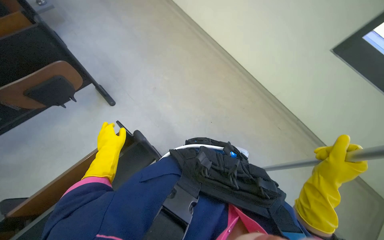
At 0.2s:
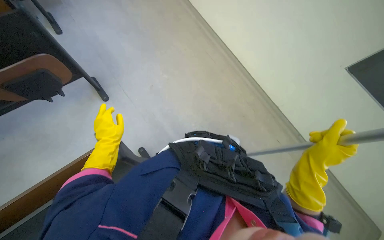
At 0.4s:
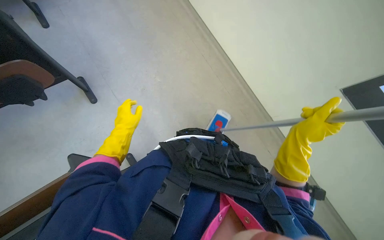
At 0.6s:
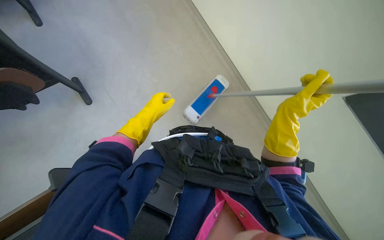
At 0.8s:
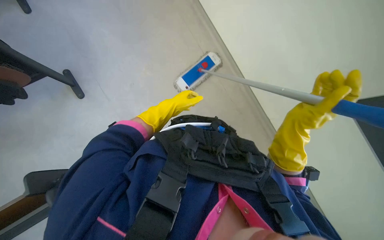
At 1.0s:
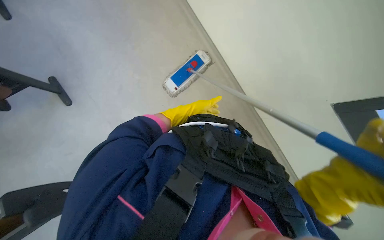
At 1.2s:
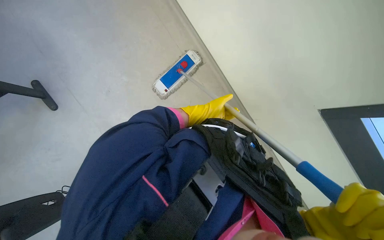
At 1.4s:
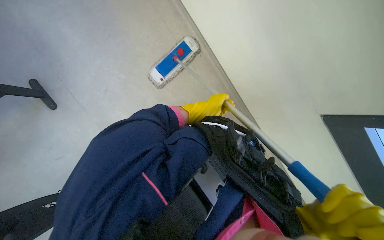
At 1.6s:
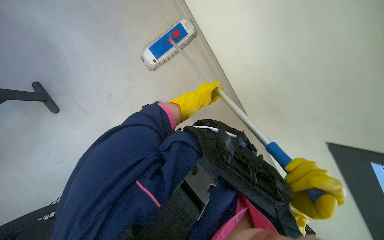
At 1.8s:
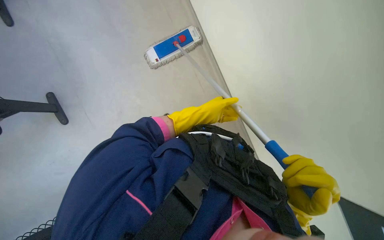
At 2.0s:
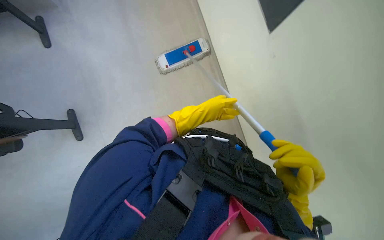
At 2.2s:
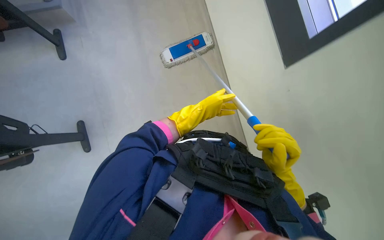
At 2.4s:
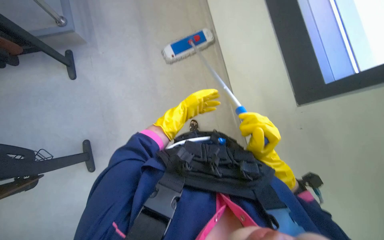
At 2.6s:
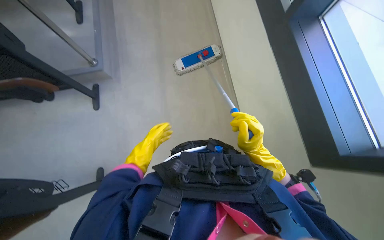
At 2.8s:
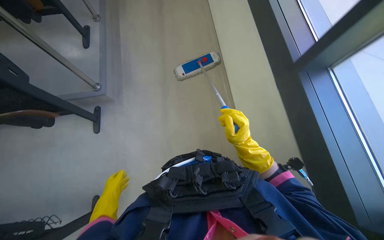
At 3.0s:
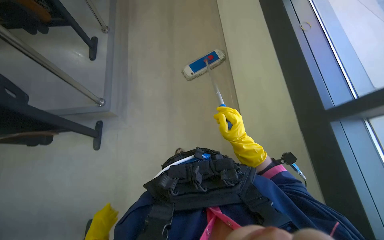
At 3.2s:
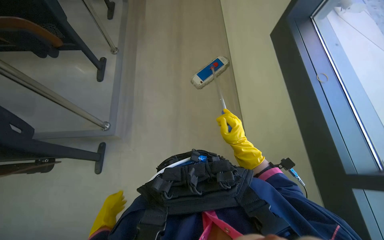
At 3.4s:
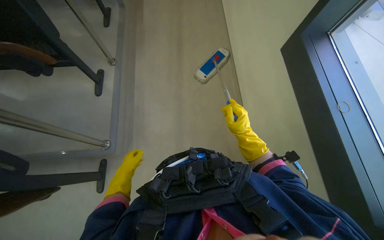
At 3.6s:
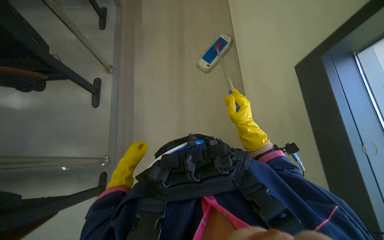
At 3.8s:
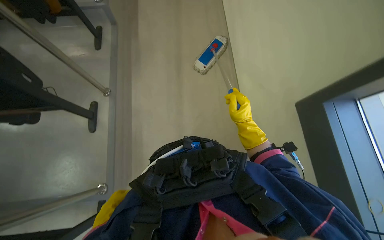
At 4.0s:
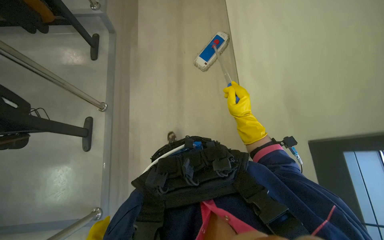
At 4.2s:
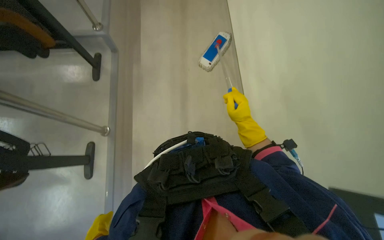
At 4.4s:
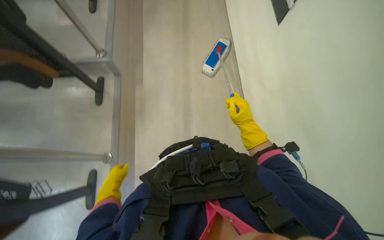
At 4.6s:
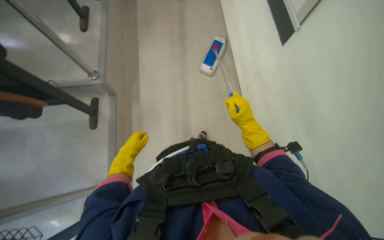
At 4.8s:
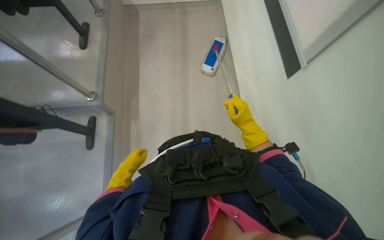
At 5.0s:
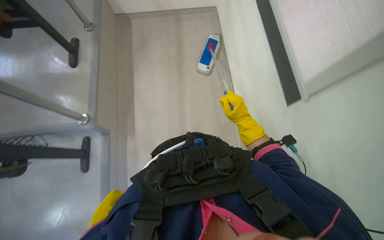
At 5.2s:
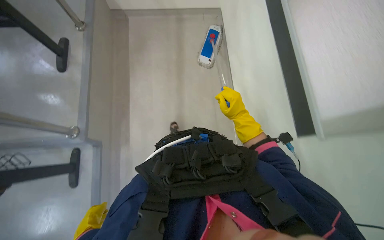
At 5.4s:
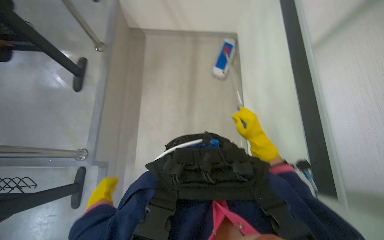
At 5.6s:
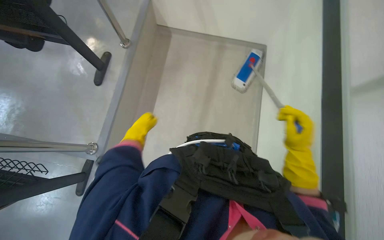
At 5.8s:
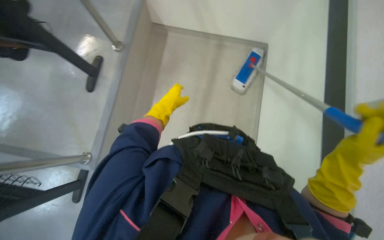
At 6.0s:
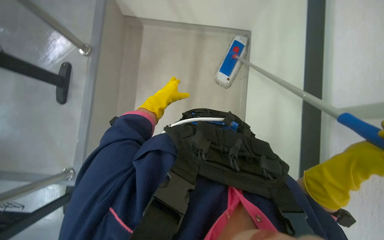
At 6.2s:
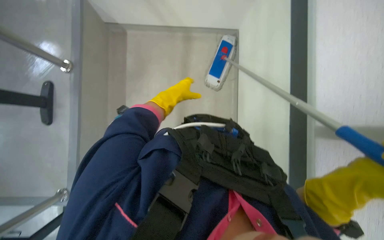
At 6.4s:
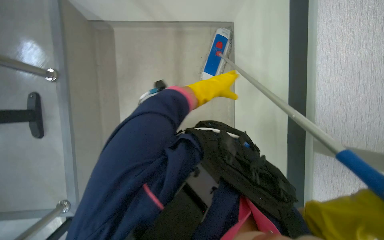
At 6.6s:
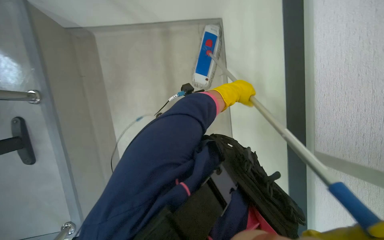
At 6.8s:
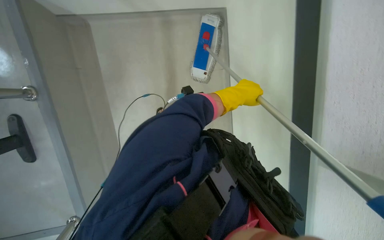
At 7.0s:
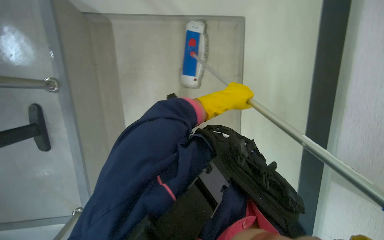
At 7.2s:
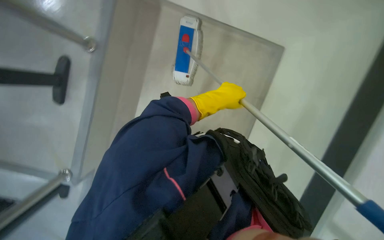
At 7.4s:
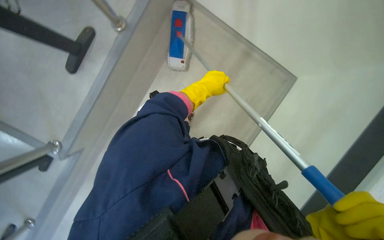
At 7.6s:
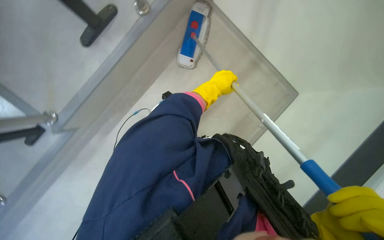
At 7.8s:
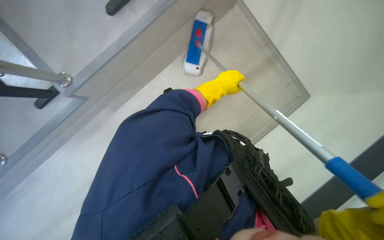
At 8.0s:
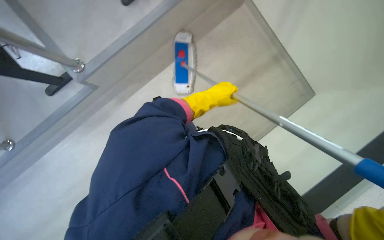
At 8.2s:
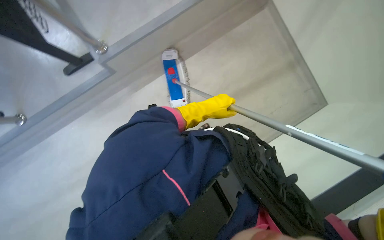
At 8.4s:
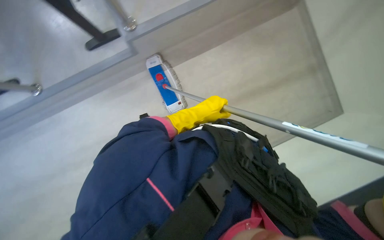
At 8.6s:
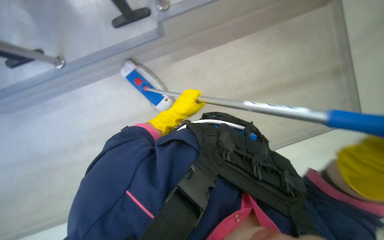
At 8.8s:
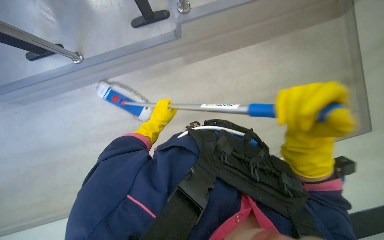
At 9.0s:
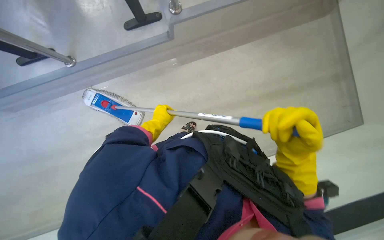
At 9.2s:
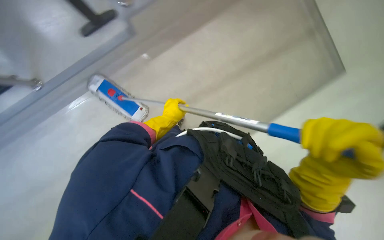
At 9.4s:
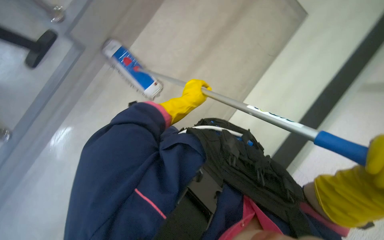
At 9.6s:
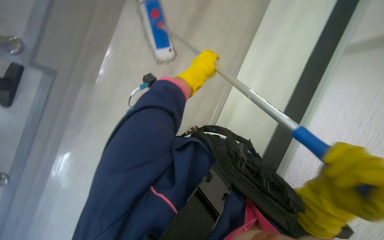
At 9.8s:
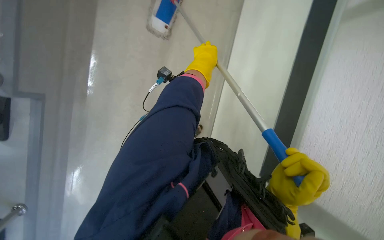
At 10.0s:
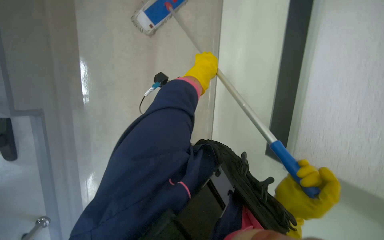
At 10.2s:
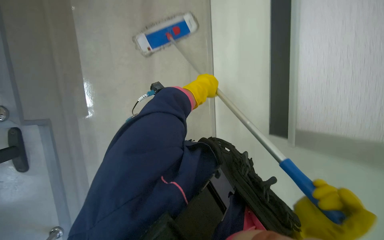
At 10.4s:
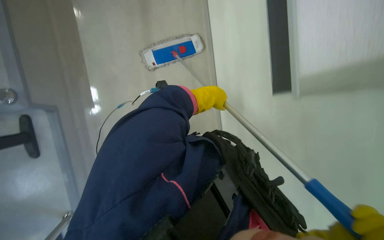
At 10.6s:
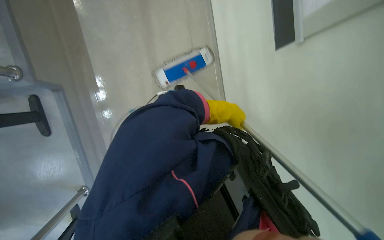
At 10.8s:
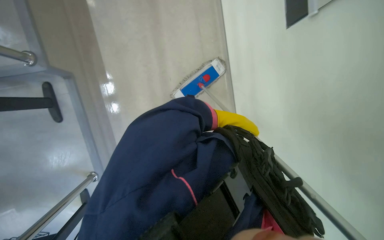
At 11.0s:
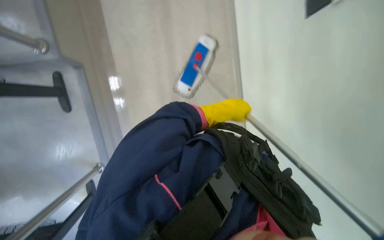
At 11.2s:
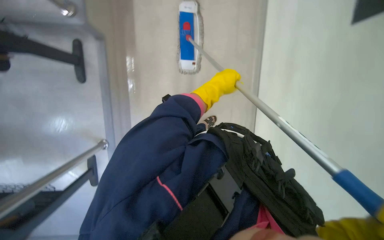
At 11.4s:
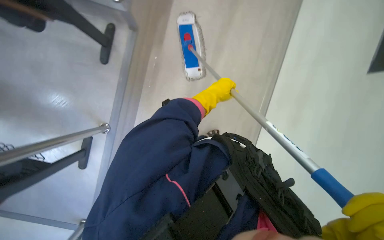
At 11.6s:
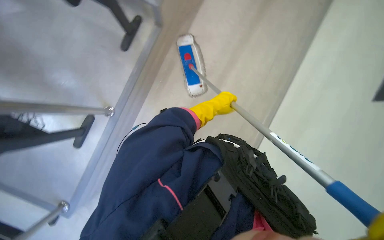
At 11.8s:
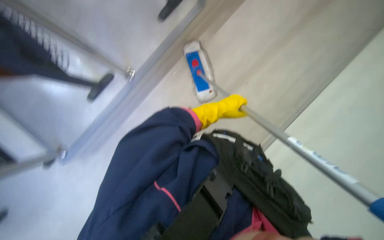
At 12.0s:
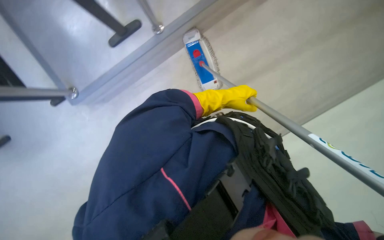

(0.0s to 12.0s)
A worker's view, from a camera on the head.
Job: mopping floor.
The whole recording: Mopping classroom floor. The worker sprays liquid and mops the classroom floor, moving chairs to clean underneath.
0.0s - 1.6s: The camera pitches downward, by about 20 degrees. The left hand is displaced to the right, farther from the camera and up the picture by approximately 40 cm.
1.6s - 3.0s: The left hand travels to the left and down the picture by approximately 40 cm. The right hand is displaced farther from the camera and up the picture by some 50 cm.
3.0s - 4.4s: The right hand goes roughly 40 cm up the picture.
7.6s - 9.0s: The wearer looks about 10 degrees further downward. The left hand shifts approximately 35 cm to the left and down the picture.
9.0s - 10.4s: The view tilts some 20 degrees upward. The left hand moves up the picture and to the right, approximately 25 cm.
10.4s - 12.0s: The view pans to the left by some 20 degrees. The left hand moves nearer and farther over about 15 cm, changing direction 2 times.

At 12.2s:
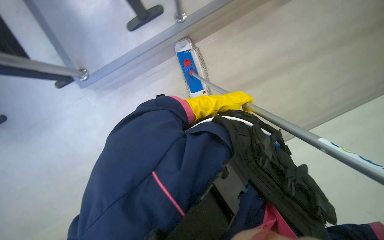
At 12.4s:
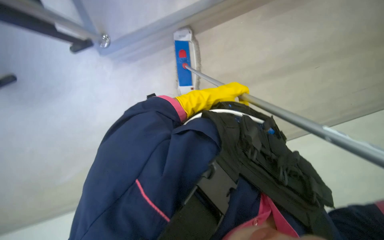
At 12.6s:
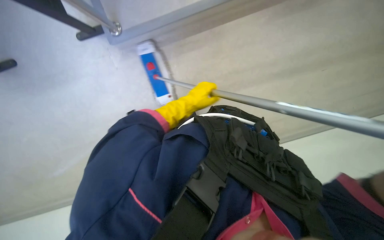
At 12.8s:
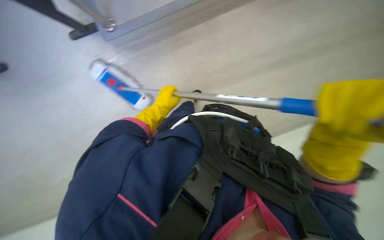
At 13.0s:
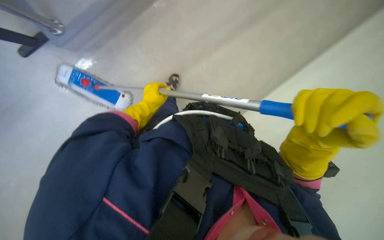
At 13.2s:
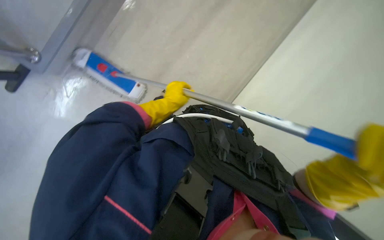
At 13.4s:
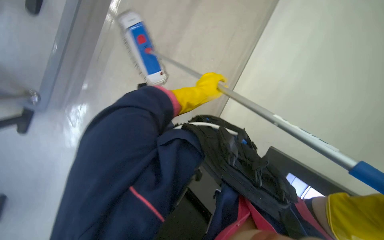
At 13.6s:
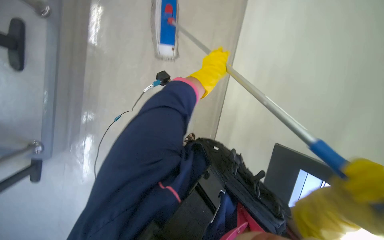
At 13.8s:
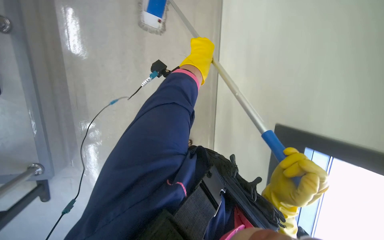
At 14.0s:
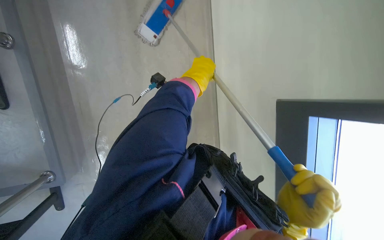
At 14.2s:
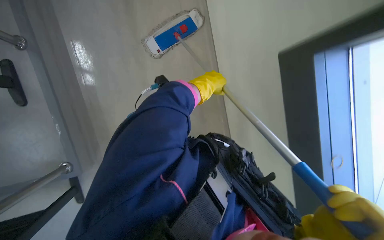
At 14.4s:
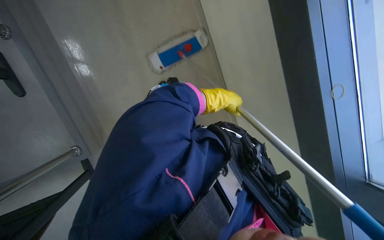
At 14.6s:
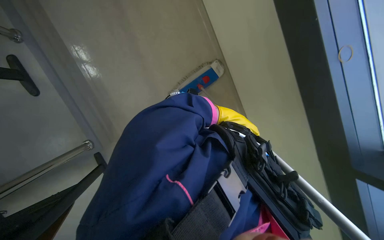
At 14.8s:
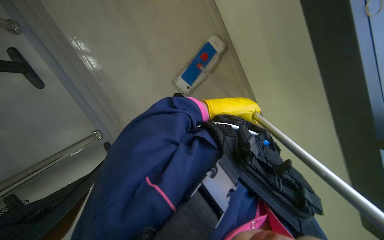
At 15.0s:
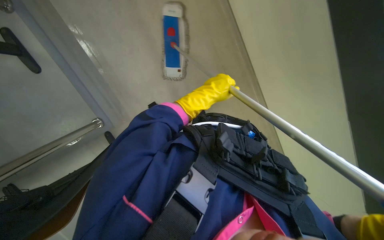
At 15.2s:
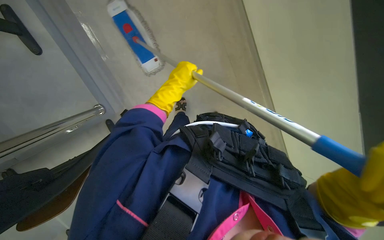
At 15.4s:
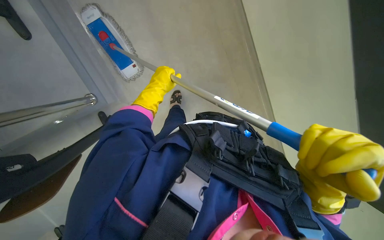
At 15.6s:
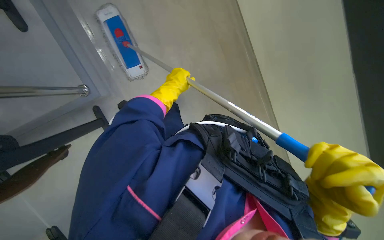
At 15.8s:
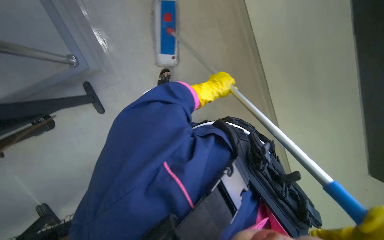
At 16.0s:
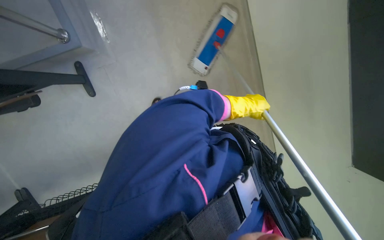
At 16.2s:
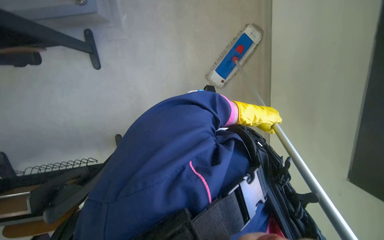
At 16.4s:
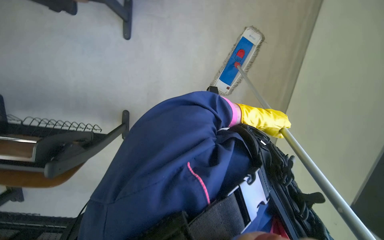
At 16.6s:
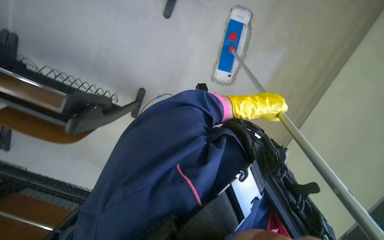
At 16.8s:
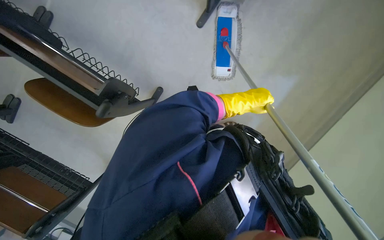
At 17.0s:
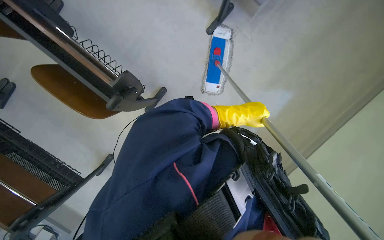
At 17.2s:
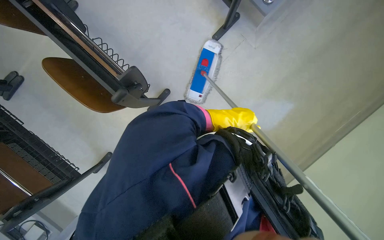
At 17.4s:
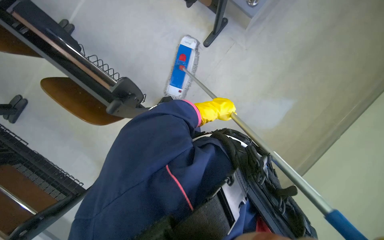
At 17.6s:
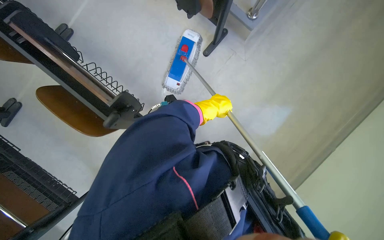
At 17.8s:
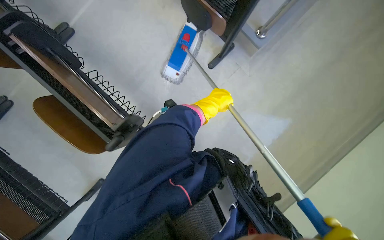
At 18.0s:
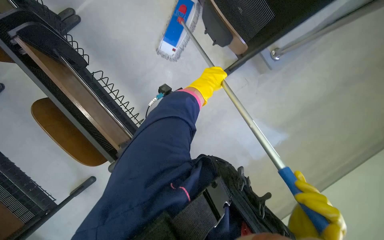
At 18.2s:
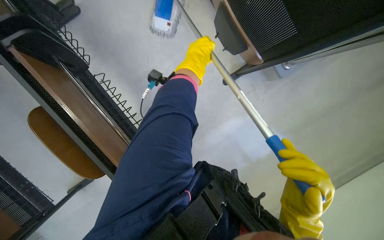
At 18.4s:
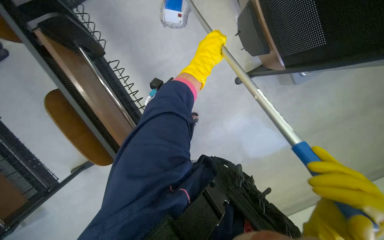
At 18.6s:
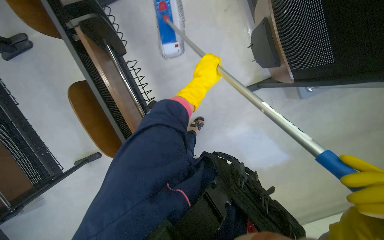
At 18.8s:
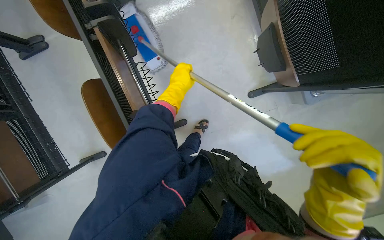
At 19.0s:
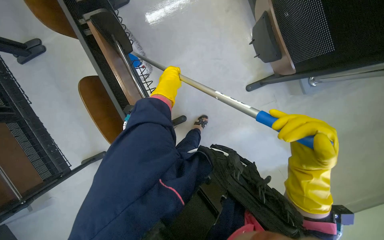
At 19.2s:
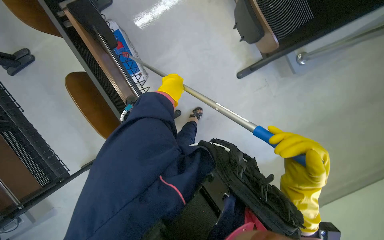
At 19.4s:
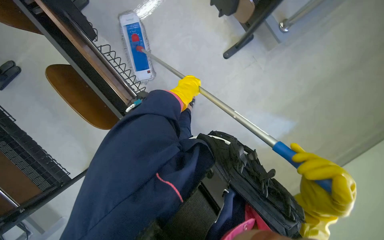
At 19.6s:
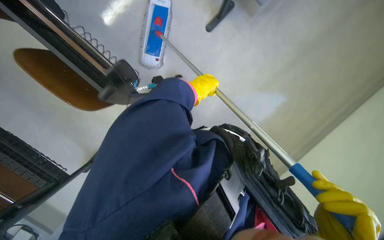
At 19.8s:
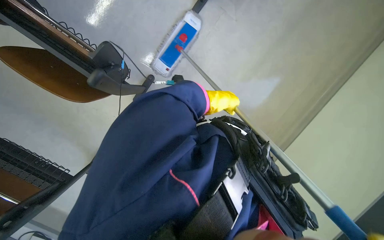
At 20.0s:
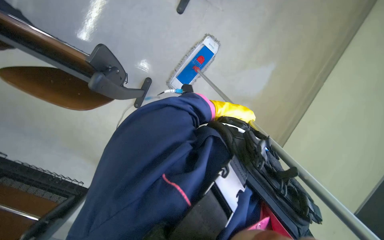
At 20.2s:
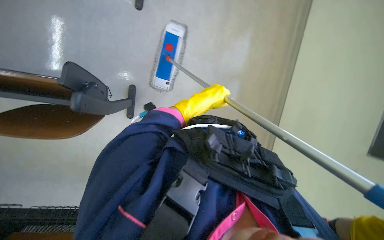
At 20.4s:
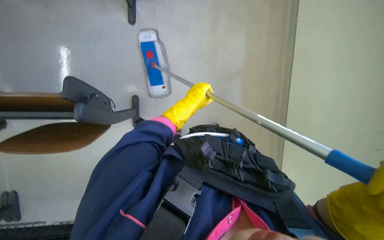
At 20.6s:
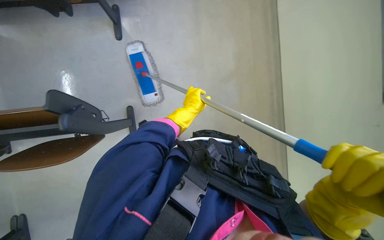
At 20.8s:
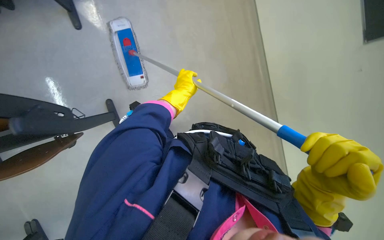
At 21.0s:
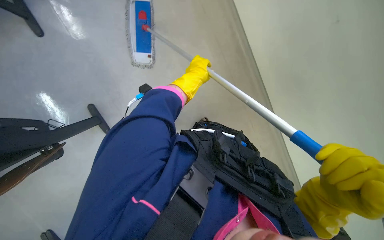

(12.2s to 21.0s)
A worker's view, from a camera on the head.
Job: mopping floor.
The whole recording: Mopping classroom floor. The worker sprays liquid and mops the classroom floor, moving chairs to clean underneath.
12.2s - 13.6s: The left hand shifts some 15 cm up the picture, and moves about 20 cm to the left and comes back.
15.2s - 16.6s: The left hand moves to the right, approximately 20 cm.
16.6s - 18.0s: The left hand travels up the picture and to the left by approximately 25 cm.
18.0s - 19.6s: The camera sweeps to the left, by some 20 degrees. The camera pitches downward, by roughly 20 degrees.
19.6s - 21.0s: The camera pitches upward, by about 15 degrees. The left hand travels to the right and back again, roughly 5 cm each way.
